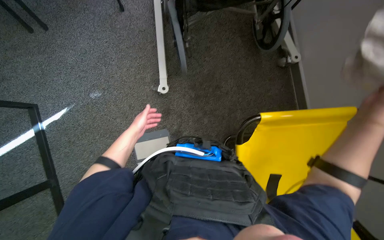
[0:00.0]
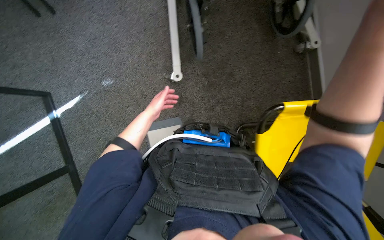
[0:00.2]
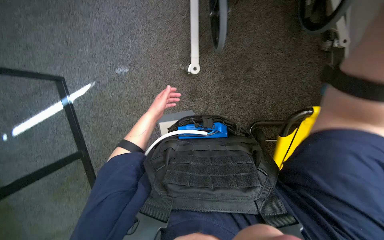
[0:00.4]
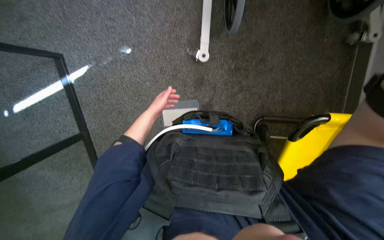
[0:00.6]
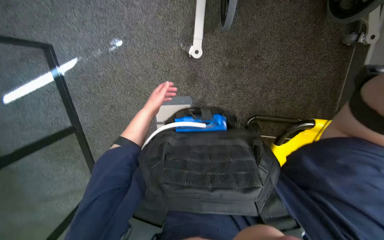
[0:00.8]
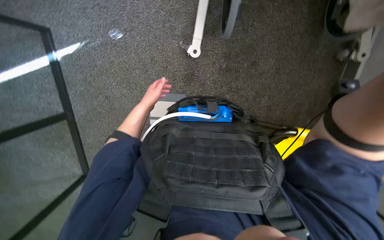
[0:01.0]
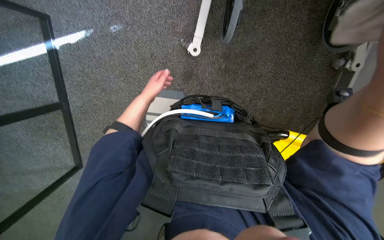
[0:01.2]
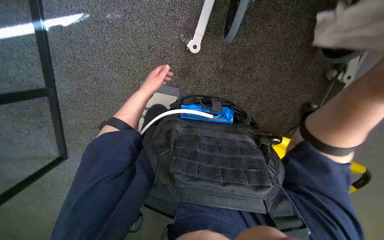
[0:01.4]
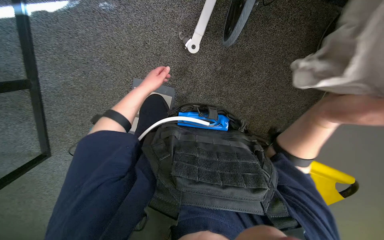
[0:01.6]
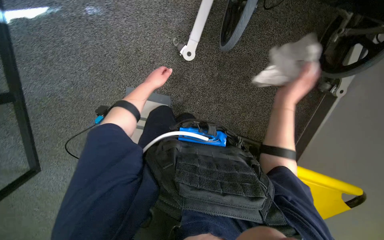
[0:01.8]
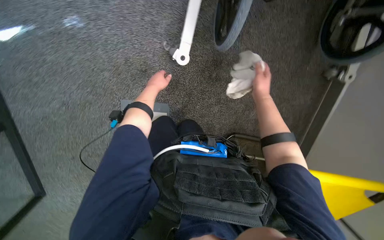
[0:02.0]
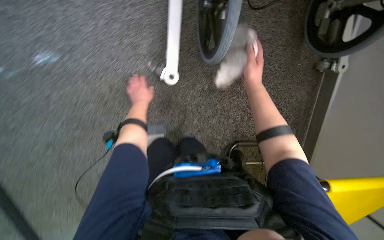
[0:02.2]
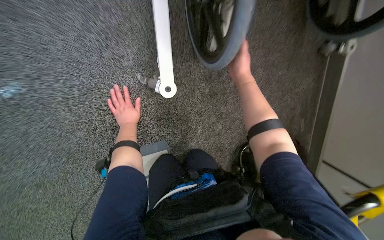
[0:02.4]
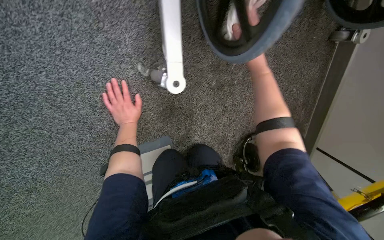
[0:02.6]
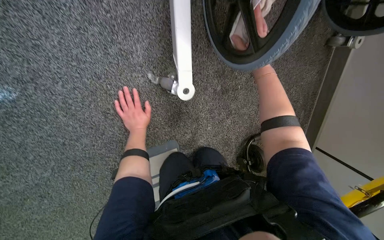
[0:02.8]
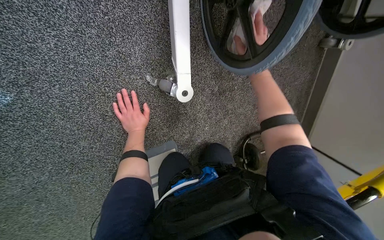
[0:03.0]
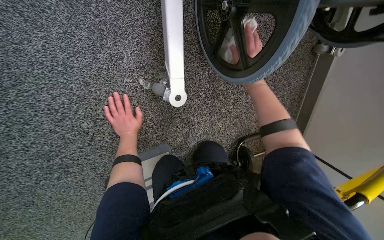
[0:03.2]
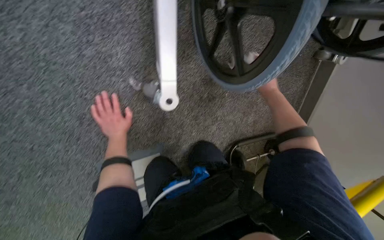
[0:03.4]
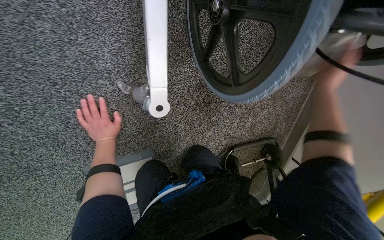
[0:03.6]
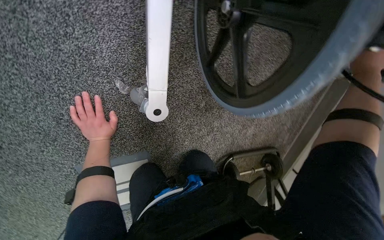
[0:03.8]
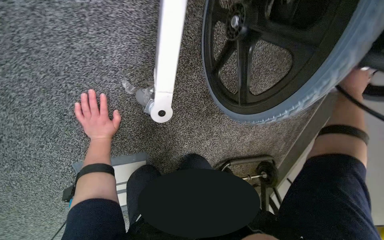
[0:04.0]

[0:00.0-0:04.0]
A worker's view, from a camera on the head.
Job: wiping surfaces.
The whole recording: Wiping stretcher and wheelchair. The worker wipes the surfaces of a stretcher and a wheelchair with a cloth.
0:00.0 to 0:01.4: The view tips downward by about 20 degrees.
0:01.4 to 0:02.6: The head travels roughly 50 cm. The head rotates some 30 degrees to the right.
0:02.6 to 0:04.0: The right hand travels to the right by roughly 40 cm.

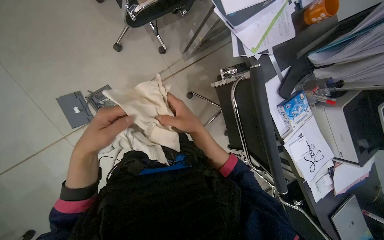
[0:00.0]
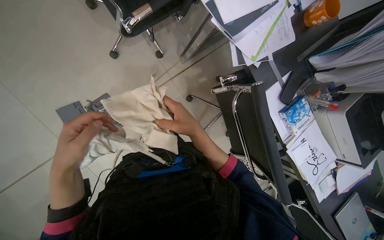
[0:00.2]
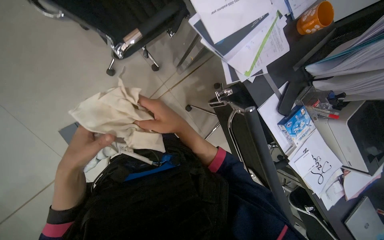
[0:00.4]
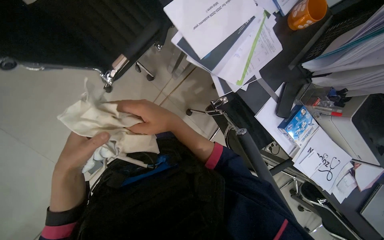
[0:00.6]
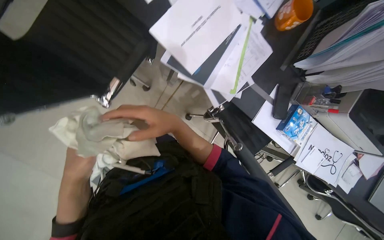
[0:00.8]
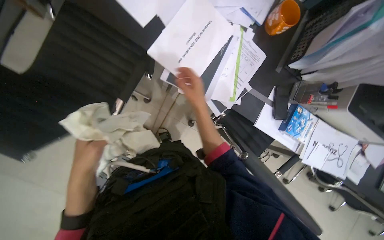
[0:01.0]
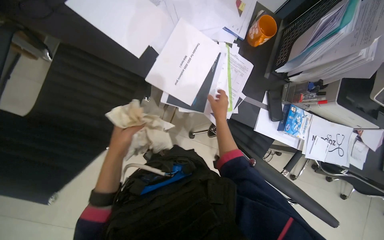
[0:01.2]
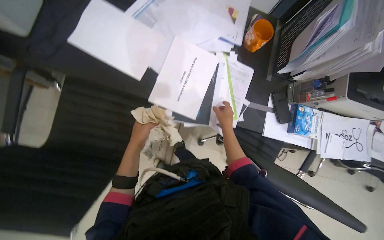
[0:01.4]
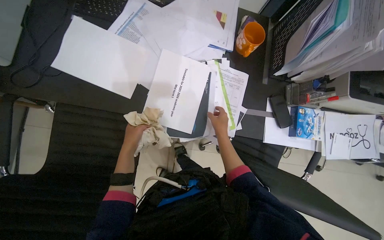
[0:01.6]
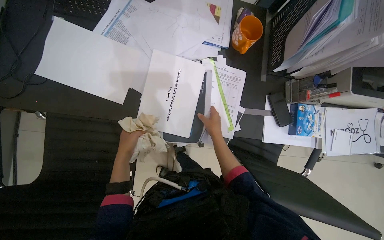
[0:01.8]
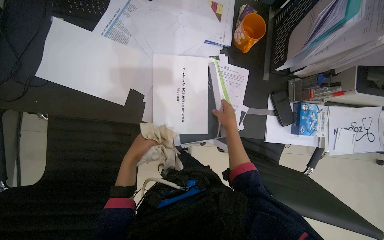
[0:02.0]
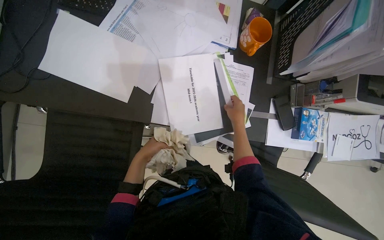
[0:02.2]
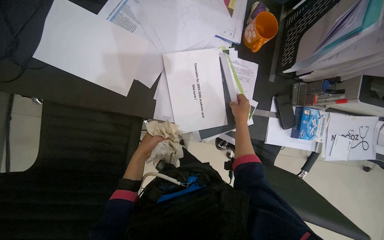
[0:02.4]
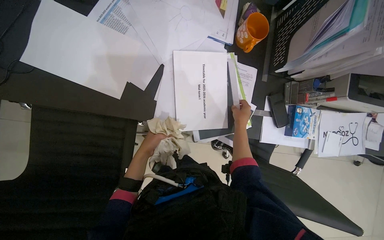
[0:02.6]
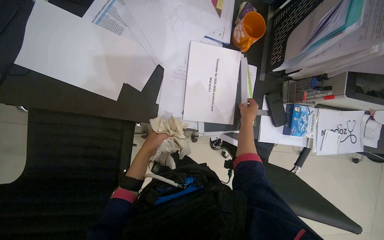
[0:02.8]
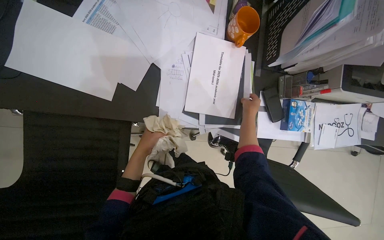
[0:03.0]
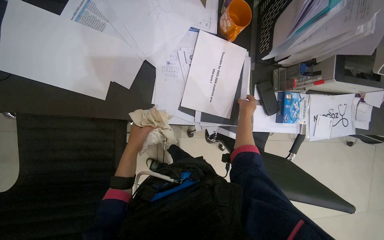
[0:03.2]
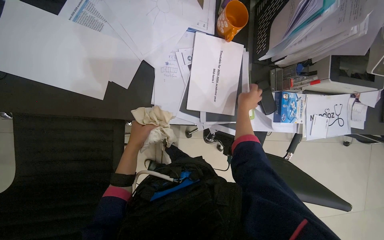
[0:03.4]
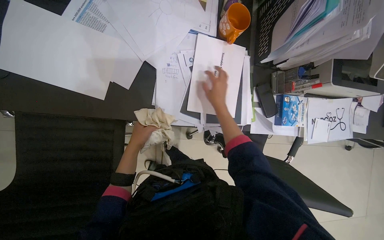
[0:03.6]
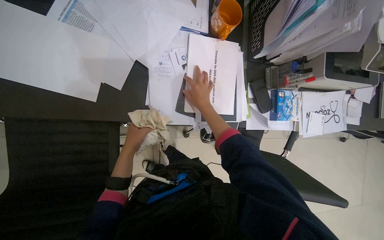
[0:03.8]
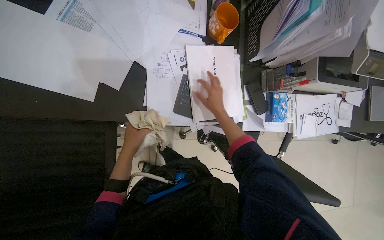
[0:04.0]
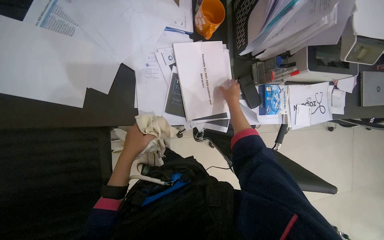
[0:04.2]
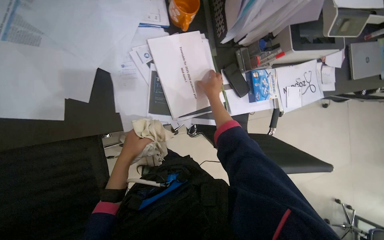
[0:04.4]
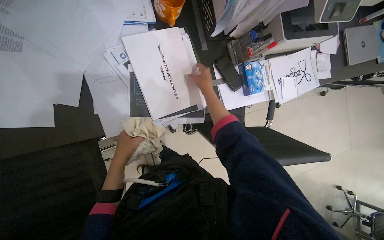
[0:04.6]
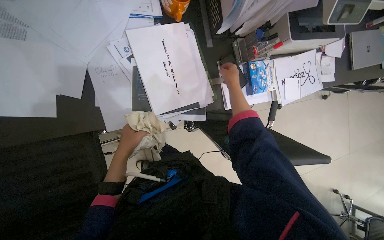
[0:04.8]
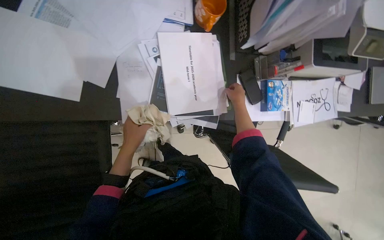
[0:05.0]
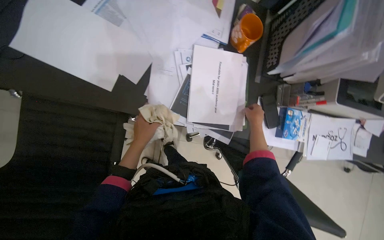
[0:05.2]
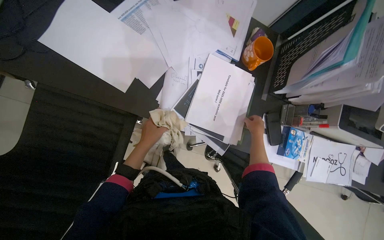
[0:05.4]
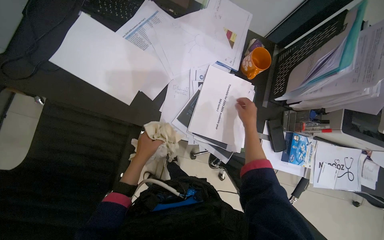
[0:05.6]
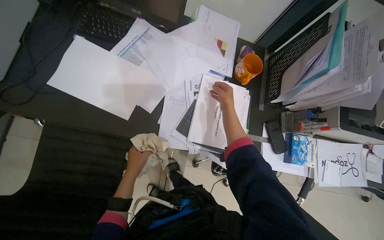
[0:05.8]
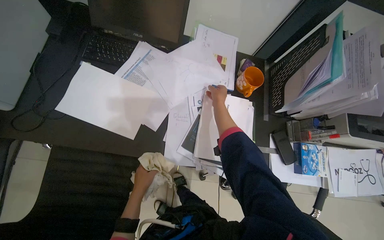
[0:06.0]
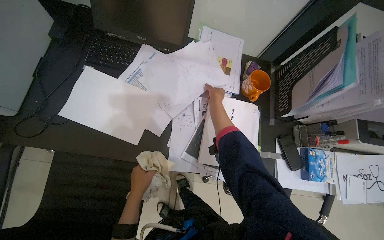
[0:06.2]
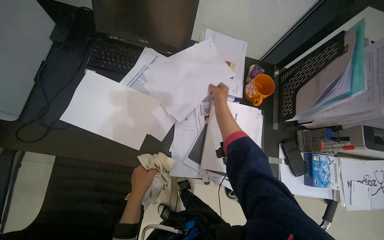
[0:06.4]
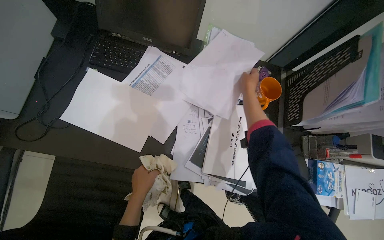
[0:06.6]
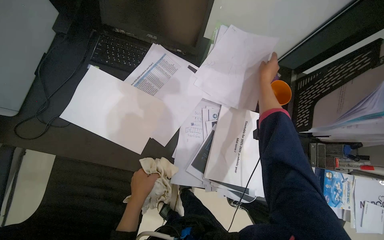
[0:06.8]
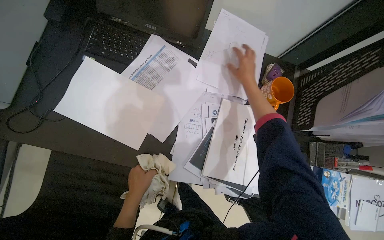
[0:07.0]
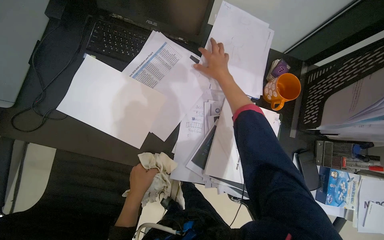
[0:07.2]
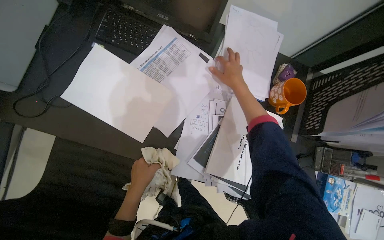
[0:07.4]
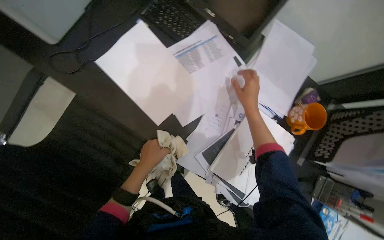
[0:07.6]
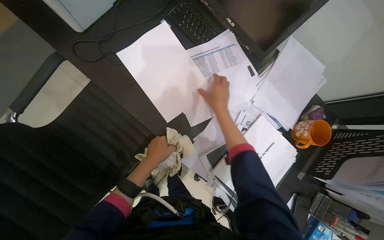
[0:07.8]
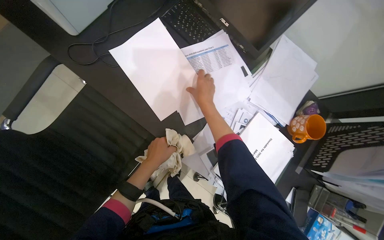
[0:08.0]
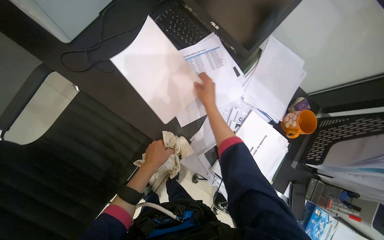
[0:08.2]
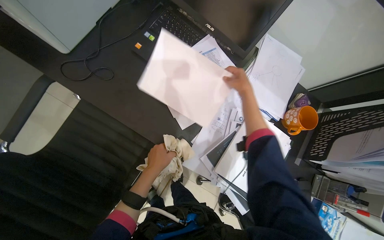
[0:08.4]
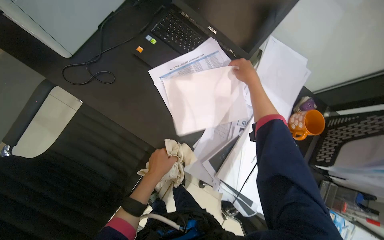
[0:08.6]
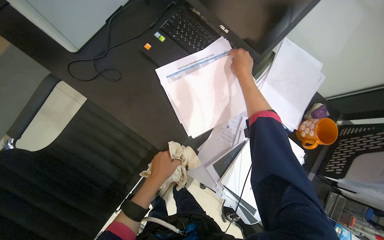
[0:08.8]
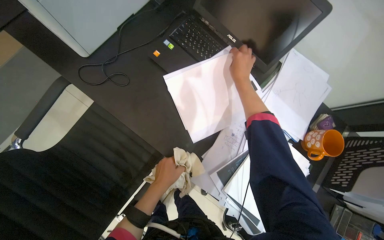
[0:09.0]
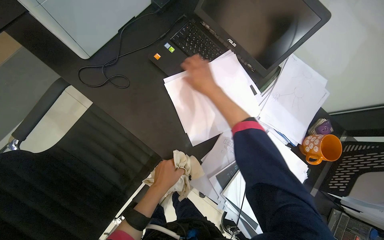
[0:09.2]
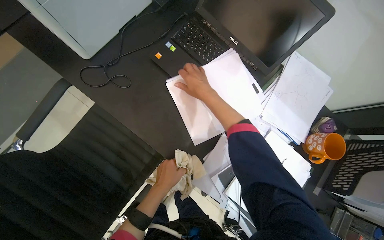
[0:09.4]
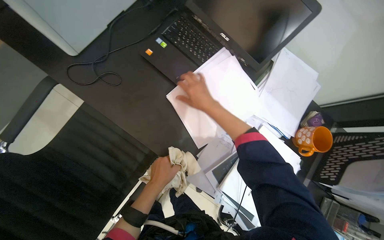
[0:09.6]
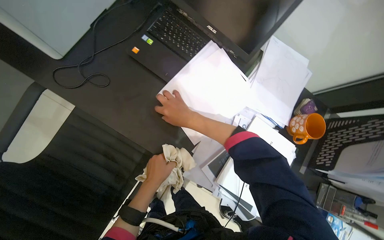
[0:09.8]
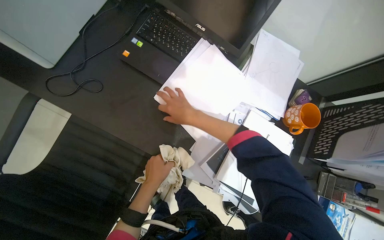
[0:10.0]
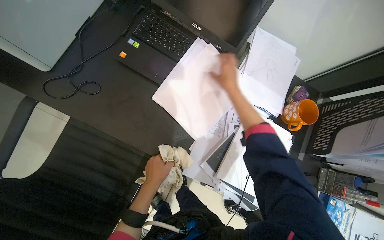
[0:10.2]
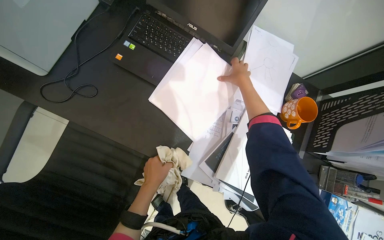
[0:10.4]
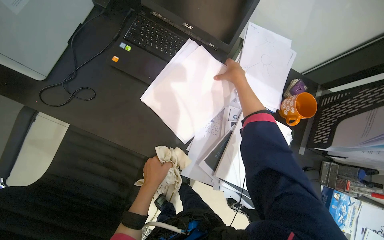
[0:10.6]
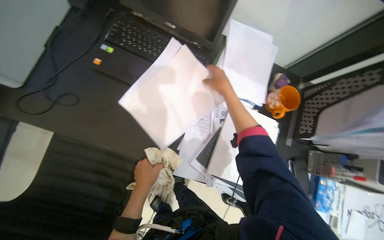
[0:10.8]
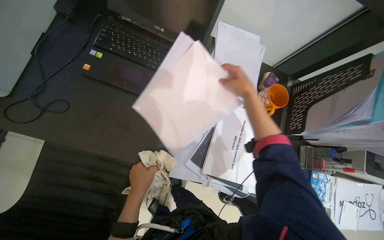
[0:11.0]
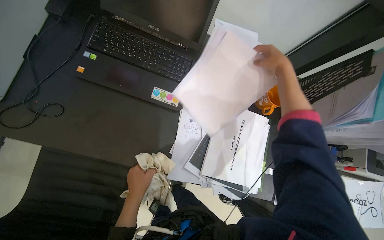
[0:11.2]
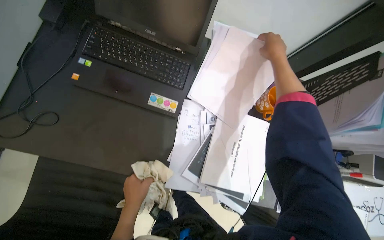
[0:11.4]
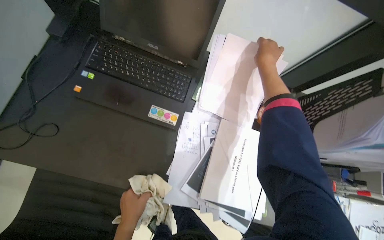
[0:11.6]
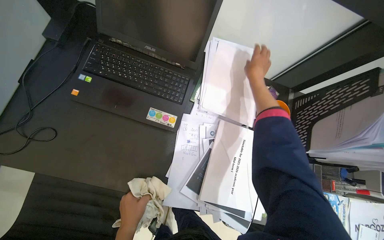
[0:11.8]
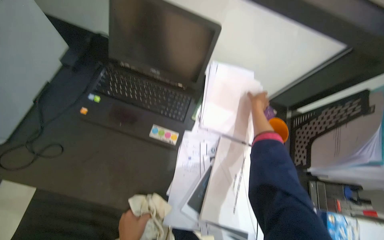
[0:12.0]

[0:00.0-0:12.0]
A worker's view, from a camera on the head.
Job: organizing items.
The whole recording: Organizing papers on desk. The worker organizes a stack of papers on the desk.
0:00.0 to 0:01.6: The camera is carried some 50 cm. Everything in view rotates roughly 50 degrees counterclockwise.
0:01.6 to 0:03.0: The right hand shifts about 15 cm to the right.
0:04.4 to 0:06.0: The wearer looks approximately 20 degrees further upward.
0:07.6 to 0:09.0: The right hand moves up the picture, approximately 15 cm, and goes to the left and returns, about 20 cm each way.
0:09.0 to 0:10.4: The right hand goes about 10 cm farther from the camera, and moves roughly 10 cm to the left and comes back.
0:10.4 to 0:12.0: The right hand moves to the right, about 20 cm.

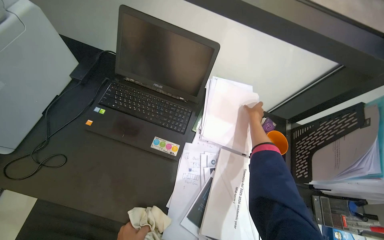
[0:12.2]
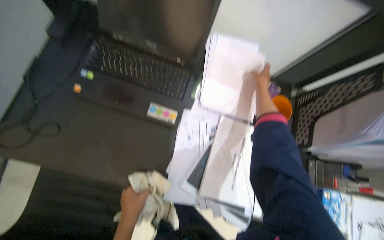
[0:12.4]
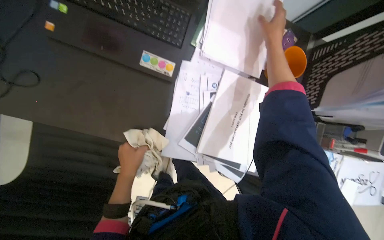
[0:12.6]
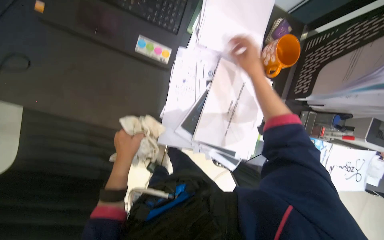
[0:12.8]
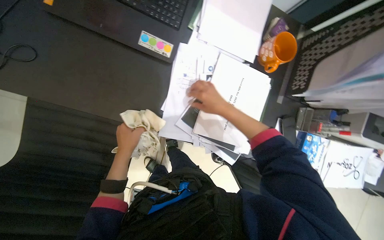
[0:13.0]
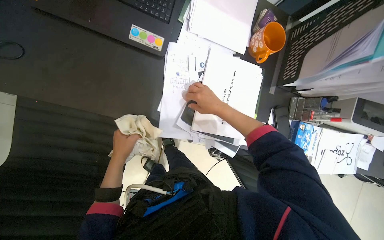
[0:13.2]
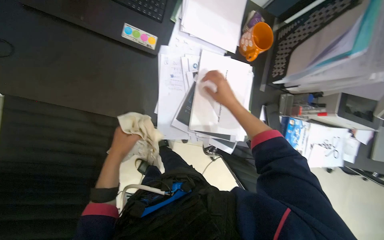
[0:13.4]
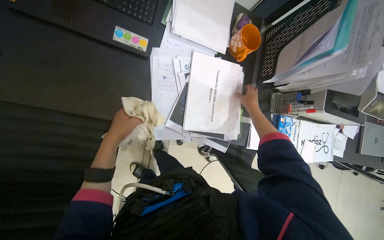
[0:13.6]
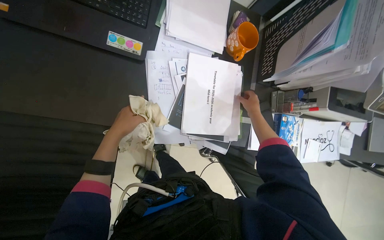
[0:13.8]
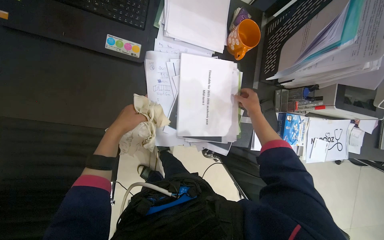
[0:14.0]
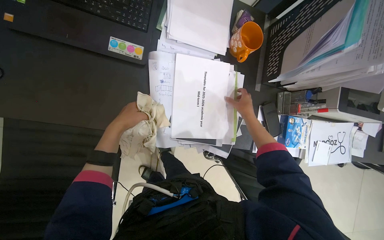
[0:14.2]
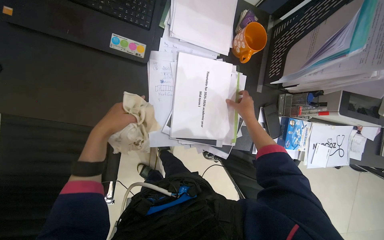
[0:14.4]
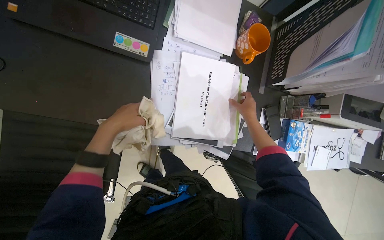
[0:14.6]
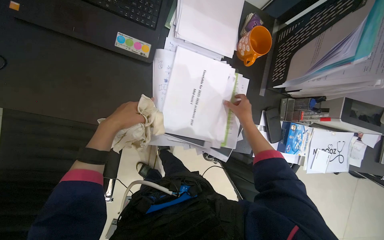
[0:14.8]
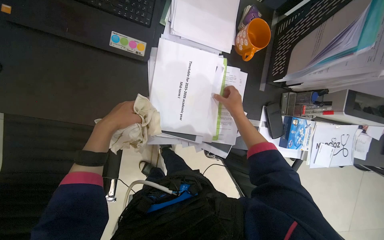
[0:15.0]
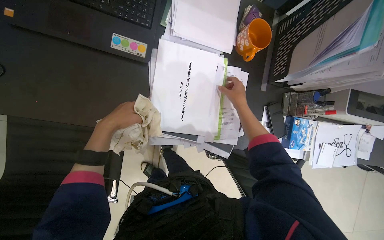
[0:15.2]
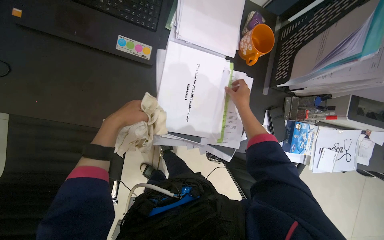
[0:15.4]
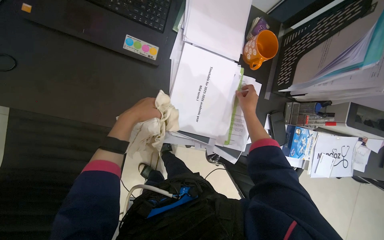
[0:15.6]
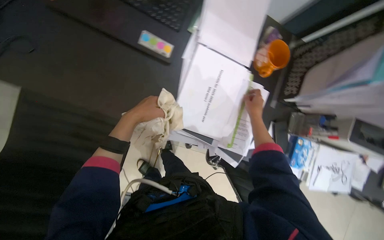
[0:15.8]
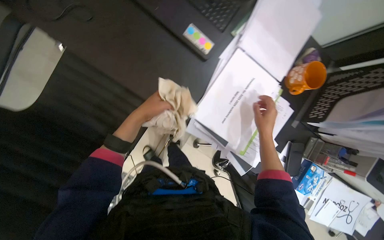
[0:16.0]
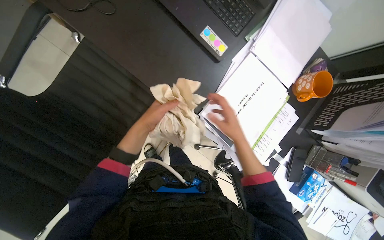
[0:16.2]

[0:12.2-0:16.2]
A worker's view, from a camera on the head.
Job: organizing items.
The whole recording: Organizing papers on desk. The worker organizes a stack of papers on the desk.
0:12.2 to 0:13.6: The view tilts about 25 degrees downward.
0:13.6 to 0:14.8: The hands are busy where they are.
0:14.8 to 0:16.2: The scene rotates clockwise by roughly 25 degrees.
